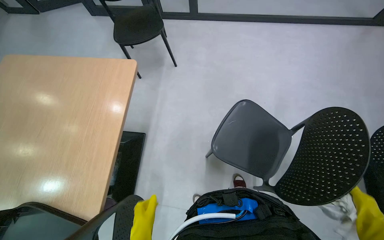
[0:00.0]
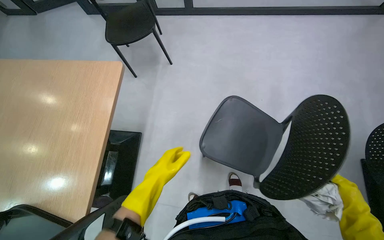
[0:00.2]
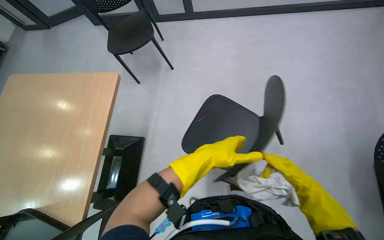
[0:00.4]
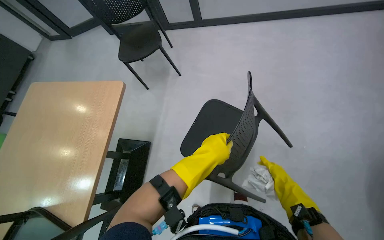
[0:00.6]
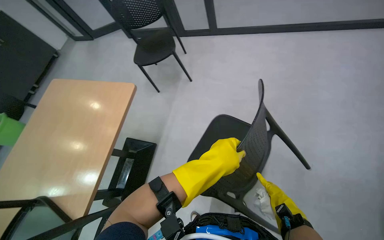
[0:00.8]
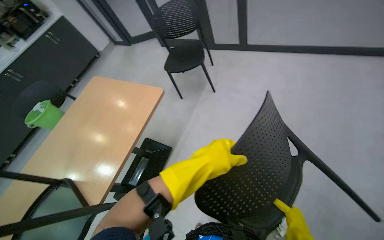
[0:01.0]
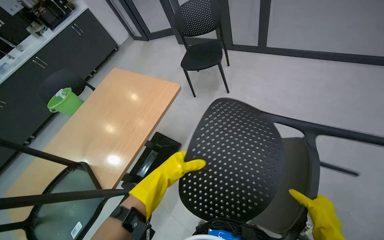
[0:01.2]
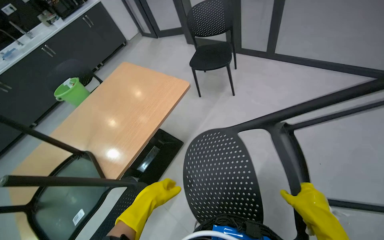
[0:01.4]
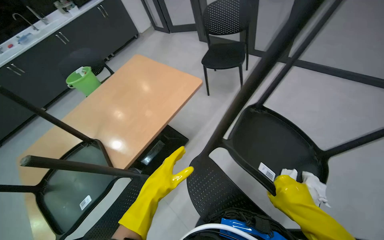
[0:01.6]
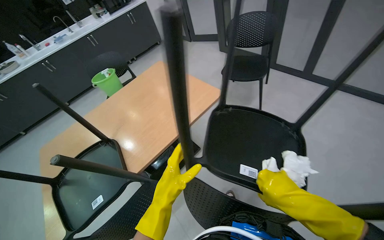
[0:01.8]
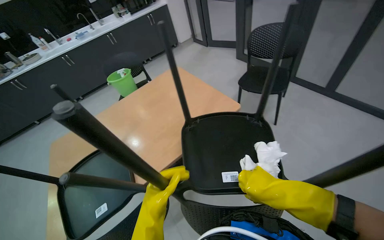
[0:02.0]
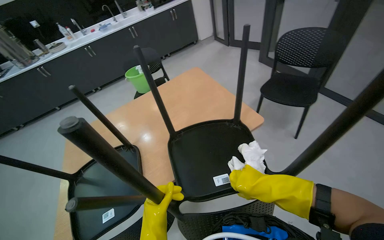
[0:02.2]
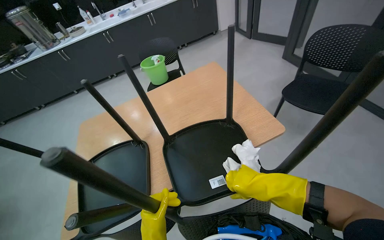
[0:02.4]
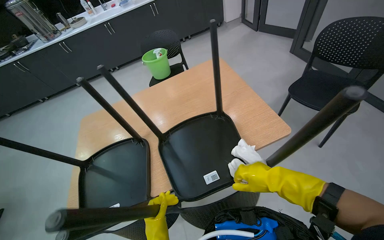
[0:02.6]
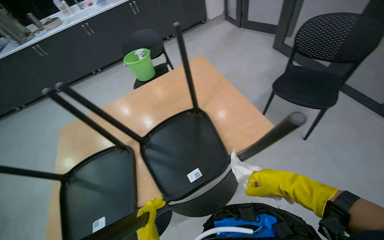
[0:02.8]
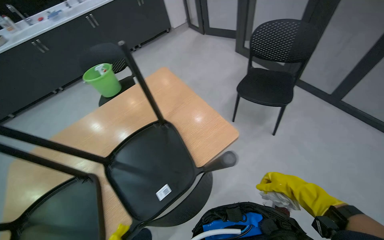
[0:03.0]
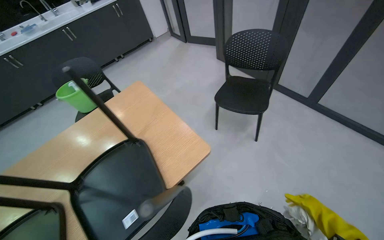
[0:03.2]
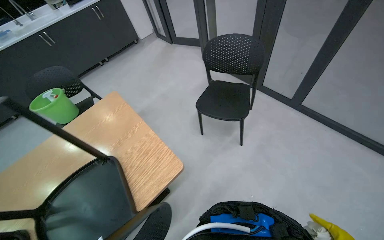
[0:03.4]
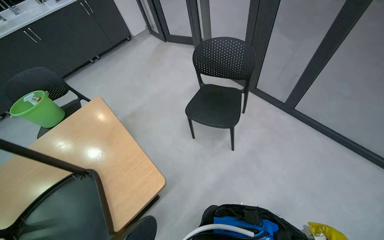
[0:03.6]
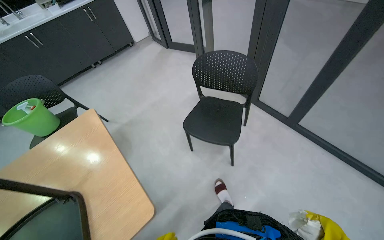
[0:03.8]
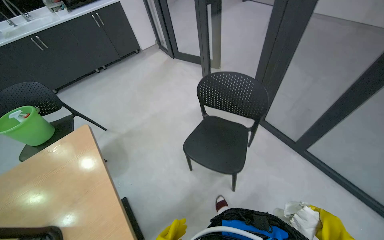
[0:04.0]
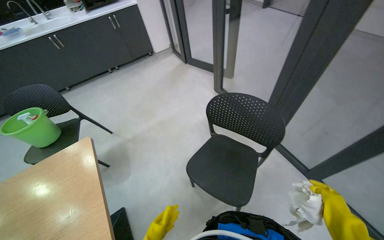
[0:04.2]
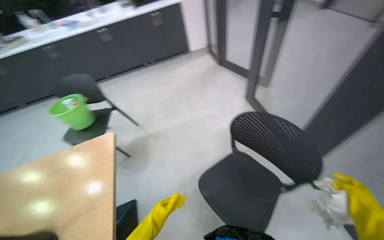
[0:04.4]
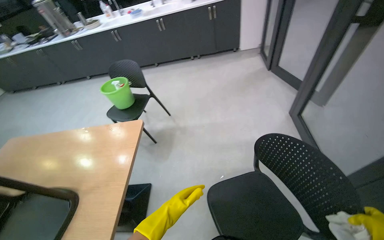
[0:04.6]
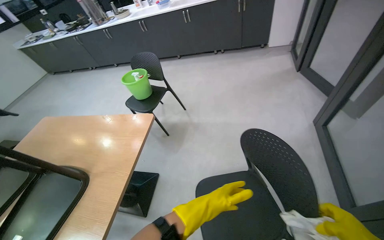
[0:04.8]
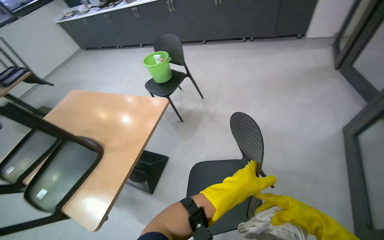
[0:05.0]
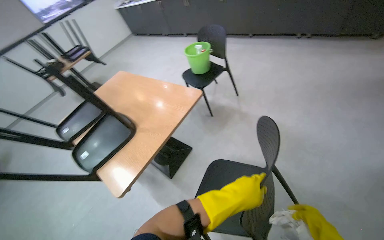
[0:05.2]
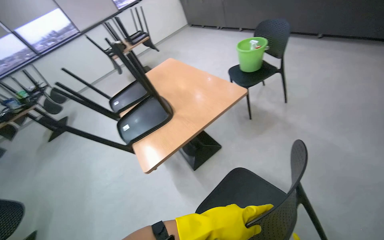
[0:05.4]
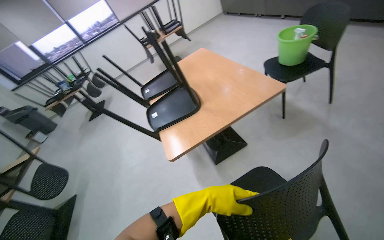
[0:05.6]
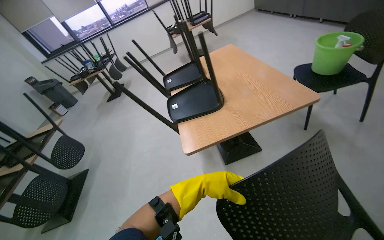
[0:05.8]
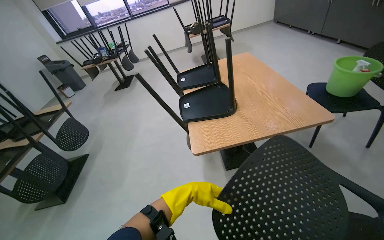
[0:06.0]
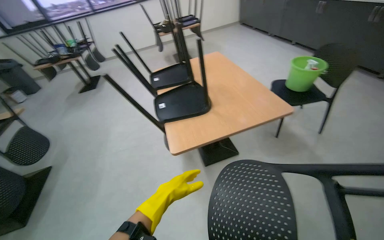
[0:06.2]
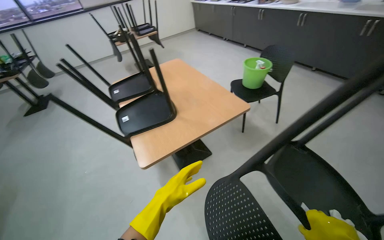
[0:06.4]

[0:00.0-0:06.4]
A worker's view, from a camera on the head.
Job: organizing items.
The whole recording: Arranging chairs on table. The worker lifts chairs and places them upside down on the table.
0:00.0 to 0:01.6: The head turns to the left by roughly 35 degrees.
0:01.6 to 0:03.2: The camera is carried about 50 cm.
0:03.2 to 0:04.8: The camera is carried roughly 90 cm. The head rotates about 50 degrees to the left.
0:04.8 to 0:06.4: The head turns to the left by roughly 50 degrees. The wearer looks about 15 degrees further downward.

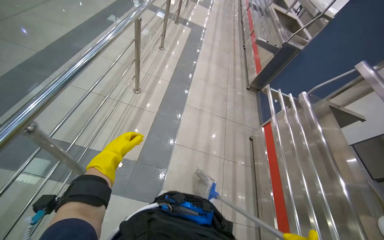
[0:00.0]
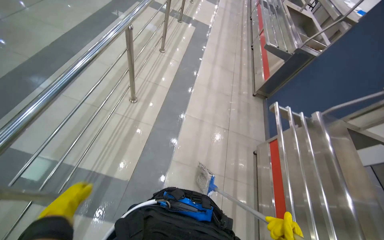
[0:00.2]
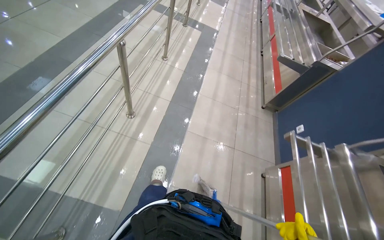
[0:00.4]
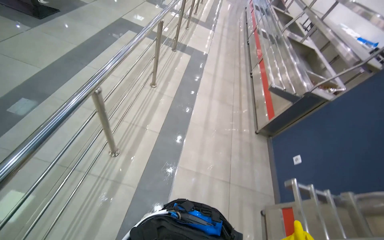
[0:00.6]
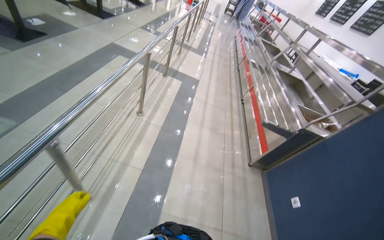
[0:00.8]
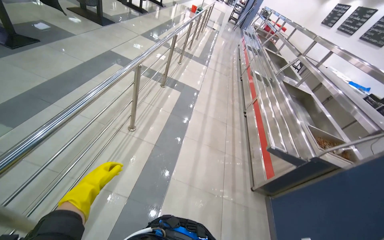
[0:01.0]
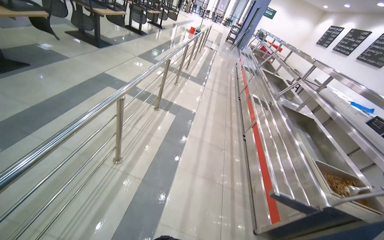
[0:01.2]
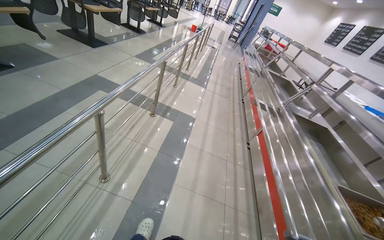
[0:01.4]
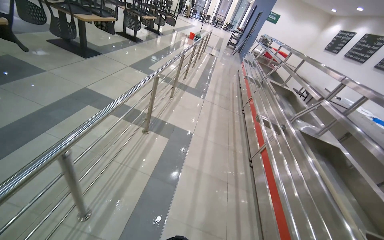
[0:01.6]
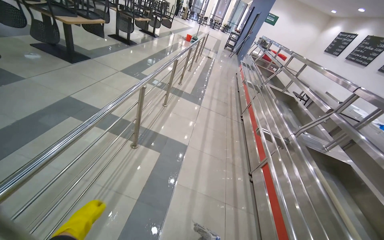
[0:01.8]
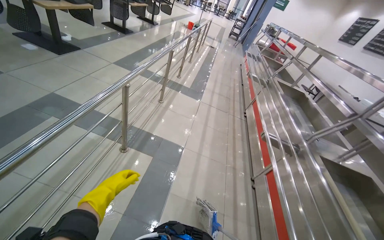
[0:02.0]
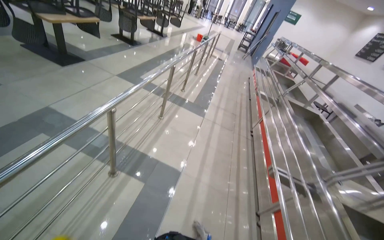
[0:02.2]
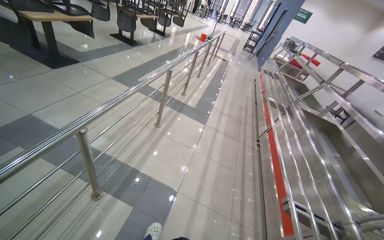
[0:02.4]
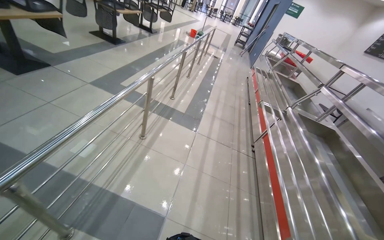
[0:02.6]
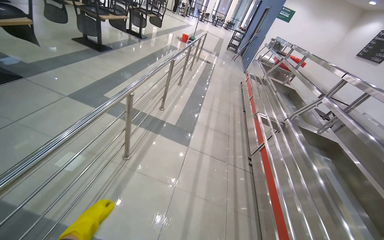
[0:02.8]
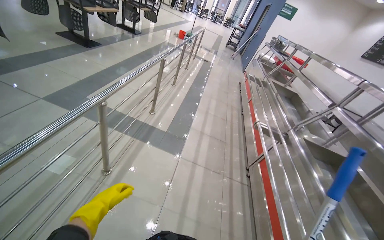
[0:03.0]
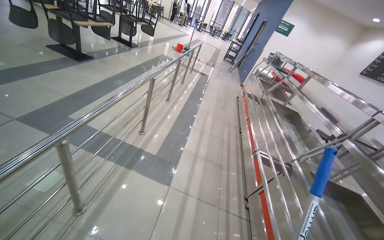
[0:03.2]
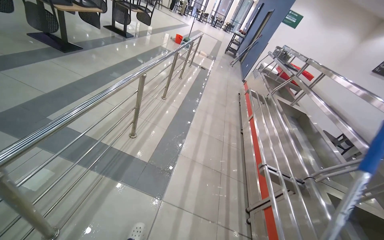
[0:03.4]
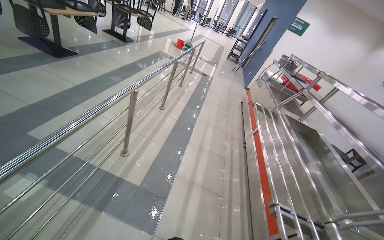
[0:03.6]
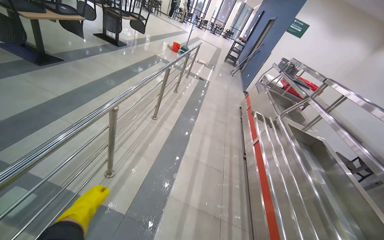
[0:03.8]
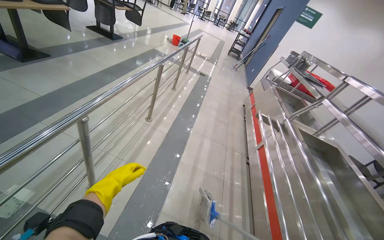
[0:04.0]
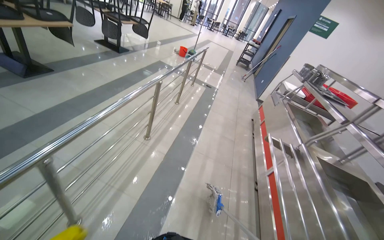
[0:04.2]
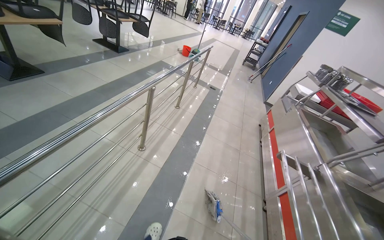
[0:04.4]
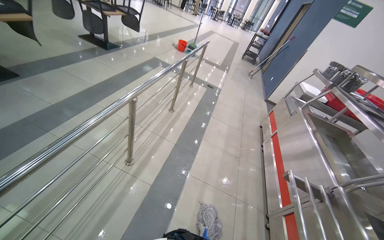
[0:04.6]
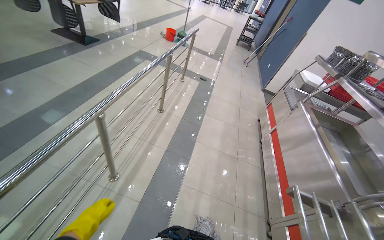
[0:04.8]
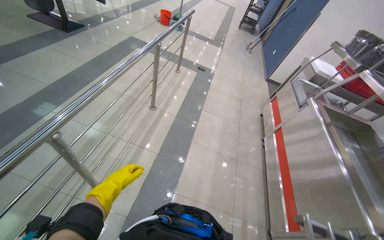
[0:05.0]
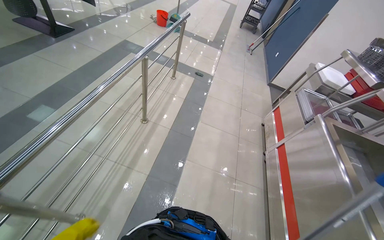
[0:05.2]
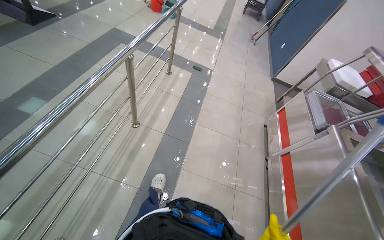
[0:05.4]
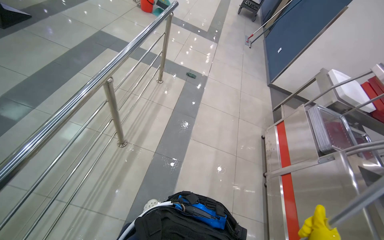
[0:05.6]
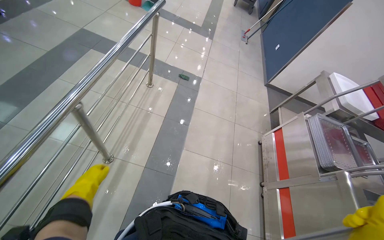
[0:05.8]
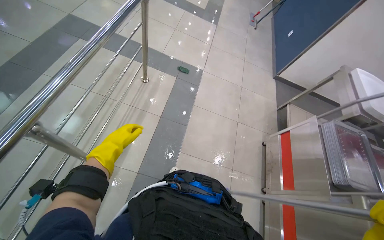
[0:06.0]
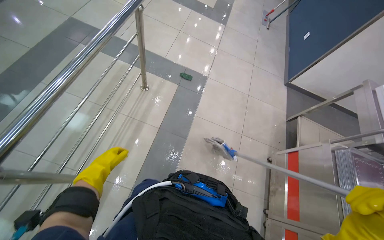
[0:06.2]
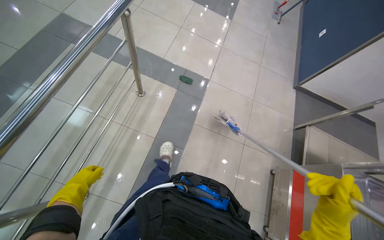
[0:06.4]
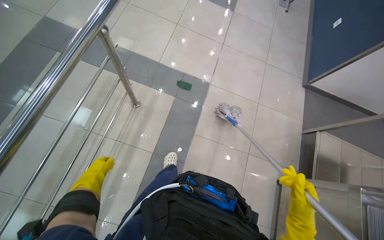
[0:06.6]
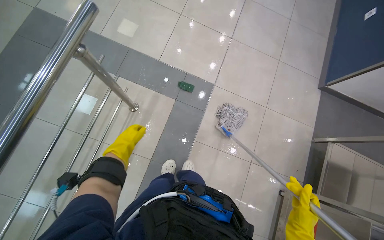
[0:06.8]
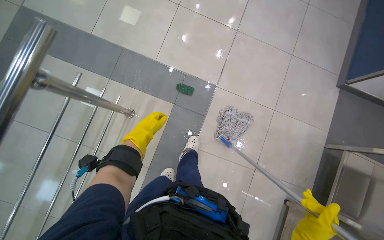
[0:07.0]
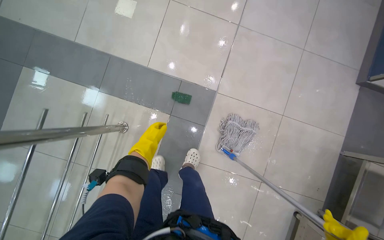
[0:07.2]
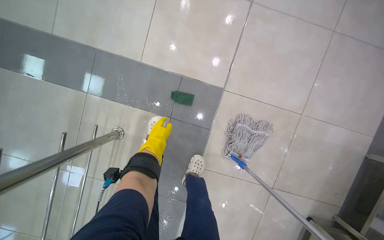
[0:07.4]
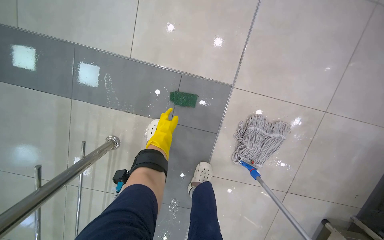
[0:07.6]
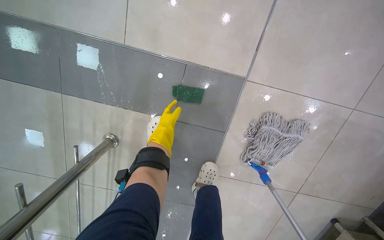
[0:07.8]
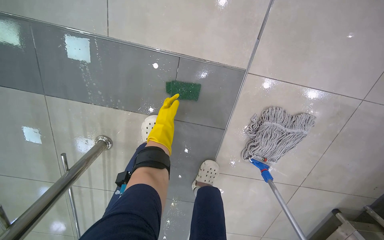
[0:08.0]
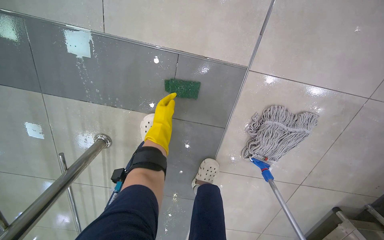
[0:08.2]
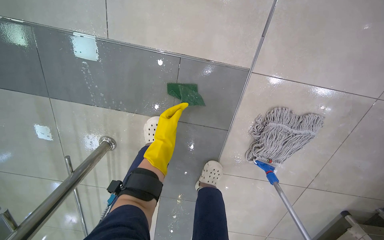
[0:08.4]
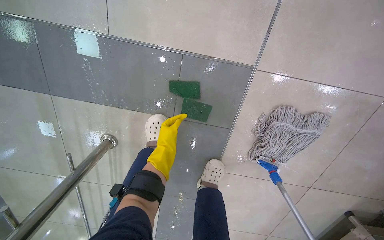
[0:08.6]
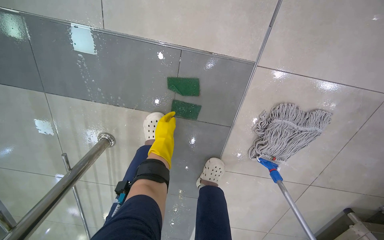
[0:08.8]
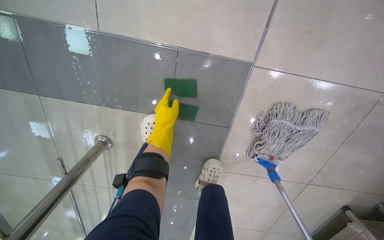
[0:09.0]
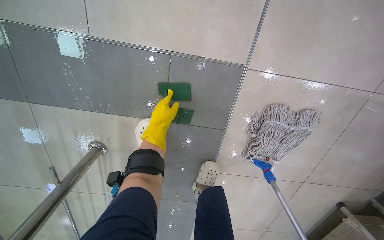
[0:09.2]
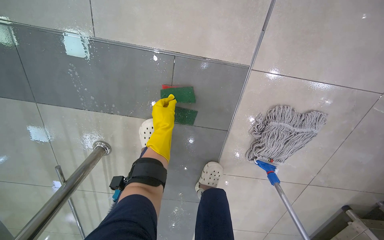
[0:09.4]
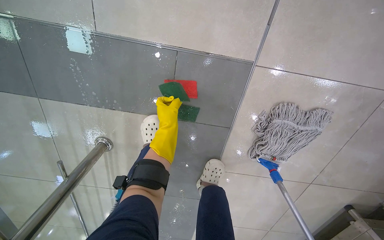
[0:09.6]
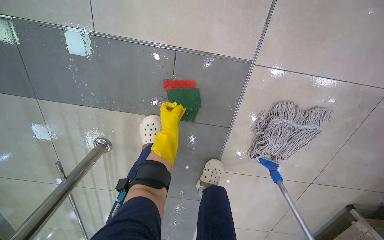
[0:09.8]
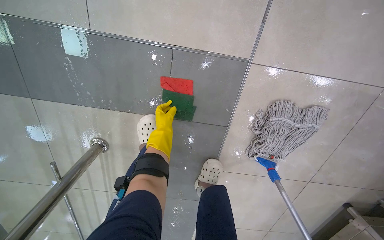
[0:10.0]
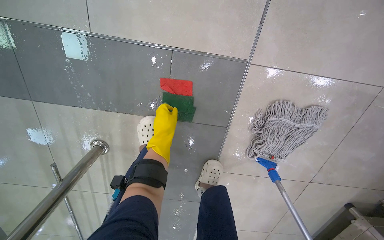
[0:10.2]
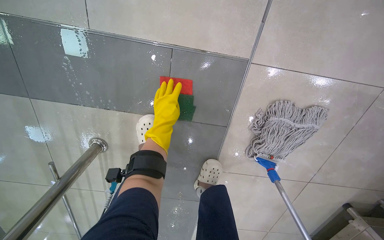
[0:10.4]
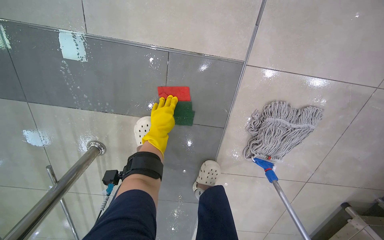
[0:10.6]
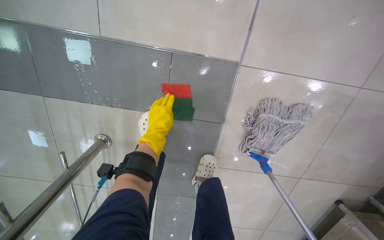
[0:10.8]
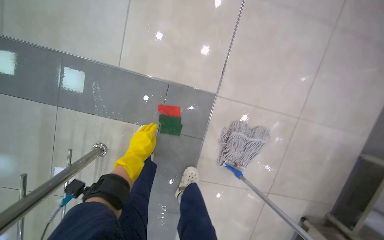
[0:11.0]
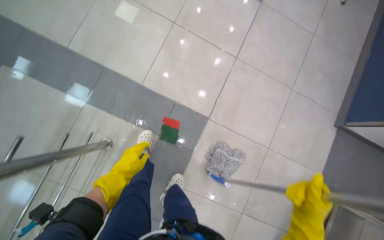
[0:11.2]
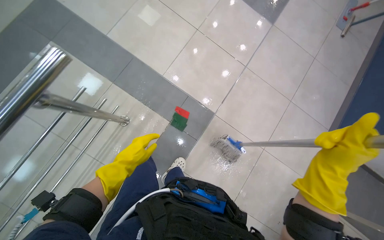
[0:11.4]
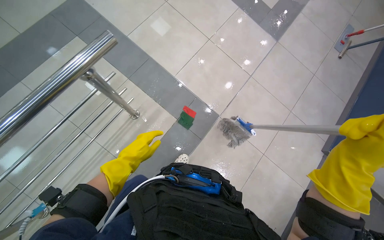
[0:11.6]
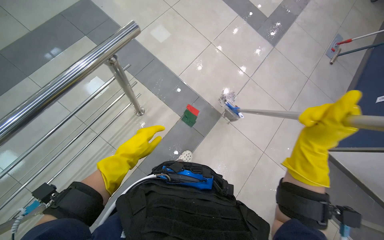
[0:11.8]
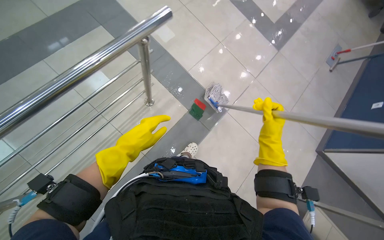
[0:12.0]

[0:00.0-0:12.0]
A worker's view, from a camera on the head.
Job: mopping floor.
The whole recording: Mopping cafeteria floor. The worker mops the tiled floor of the cafeteria with a string mop.
0:00.0 to 0:01.6: The head travels some 2 m. The camera pitches upward, by some 15 degrees.
0:01.6 to 0:03.0: The camera is carried roughly 2 m.
0:03.0 to 0:04.4: The head travels roughly 1.5 m.
0:04.4 to 0:06.0: The camera is carried about 2 m. The camera pitches downward, by approximately 25 degrees.
0:06.0 to 0:07.6: The camera is carried approximately 1.5 m. The camera is aimed approximately 20 degrees further to the left. The view tilts some 35 degrees downward.
0:07.6 to 0:09.0: The view tips downward by about 15 degrees.
0:10.4 to 0:12.0: The camera travels some 1 m. The view tips upward by approximately 45 degrees. The scene turns some 30 degrees clockwise in the picture.
